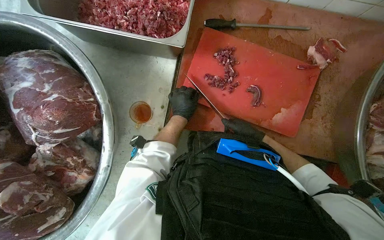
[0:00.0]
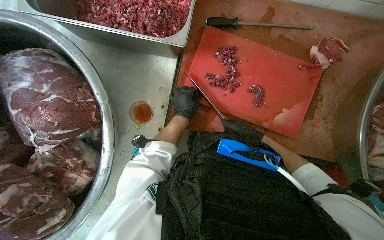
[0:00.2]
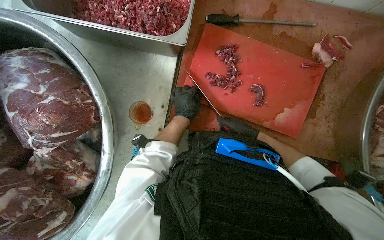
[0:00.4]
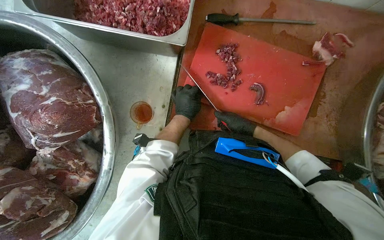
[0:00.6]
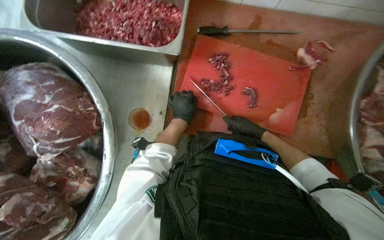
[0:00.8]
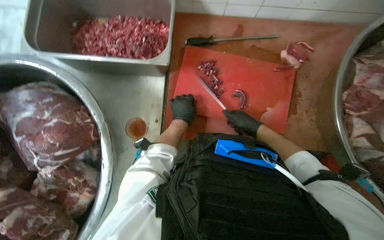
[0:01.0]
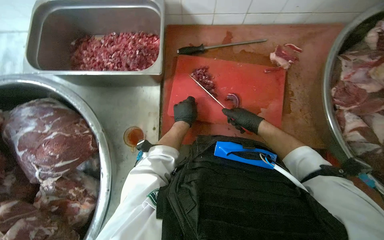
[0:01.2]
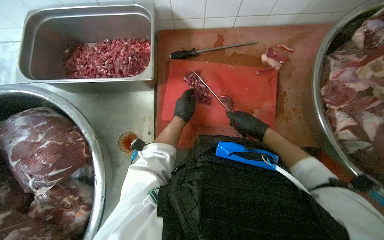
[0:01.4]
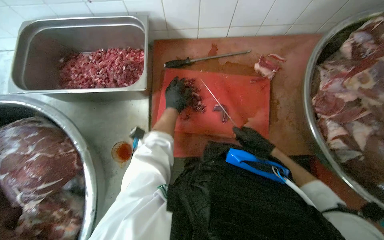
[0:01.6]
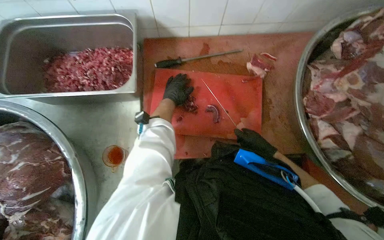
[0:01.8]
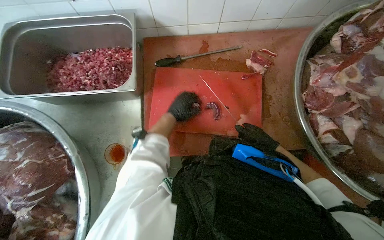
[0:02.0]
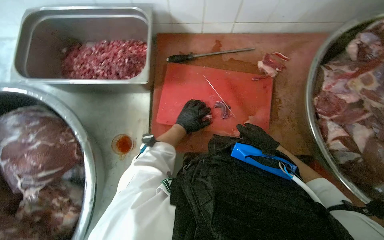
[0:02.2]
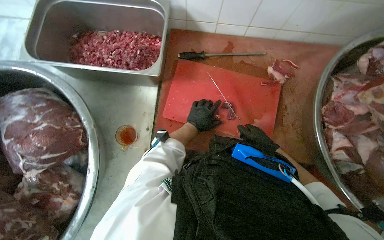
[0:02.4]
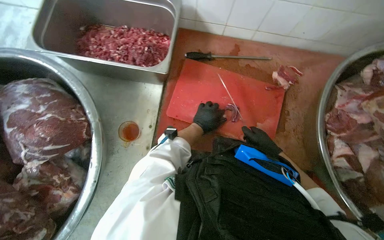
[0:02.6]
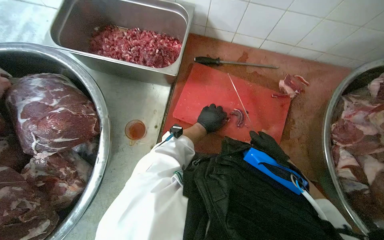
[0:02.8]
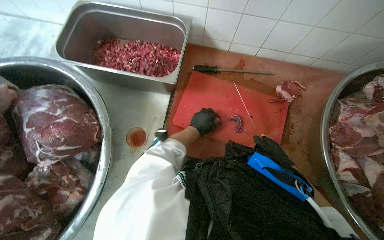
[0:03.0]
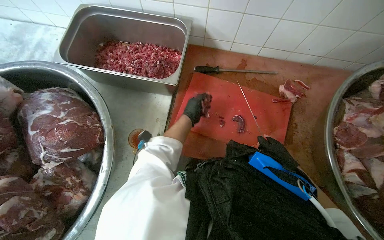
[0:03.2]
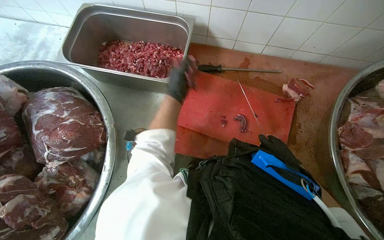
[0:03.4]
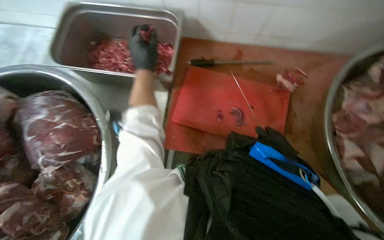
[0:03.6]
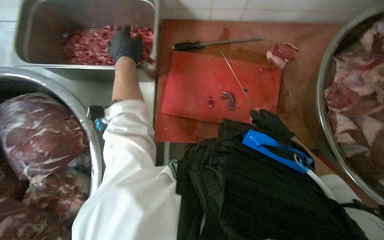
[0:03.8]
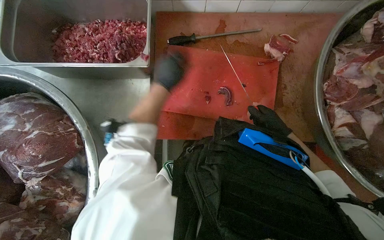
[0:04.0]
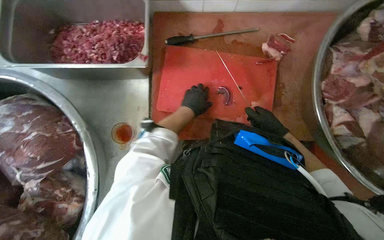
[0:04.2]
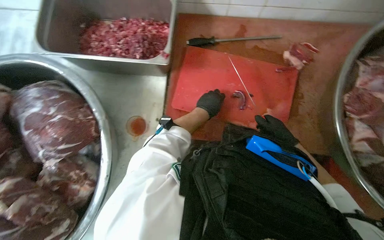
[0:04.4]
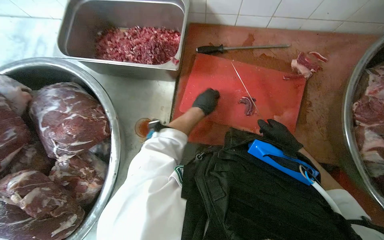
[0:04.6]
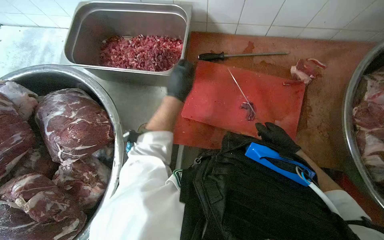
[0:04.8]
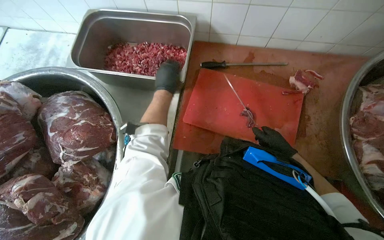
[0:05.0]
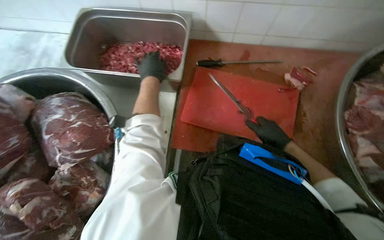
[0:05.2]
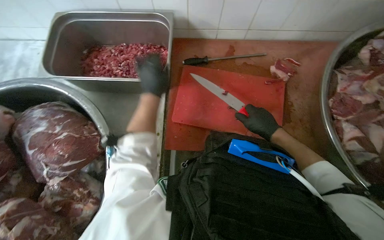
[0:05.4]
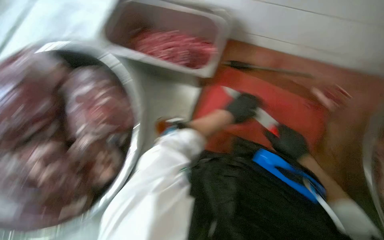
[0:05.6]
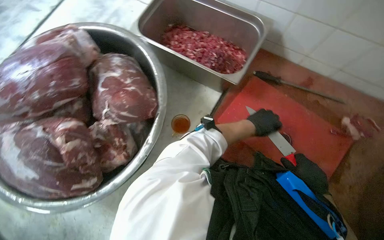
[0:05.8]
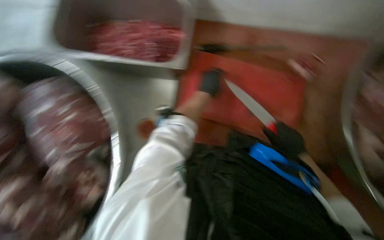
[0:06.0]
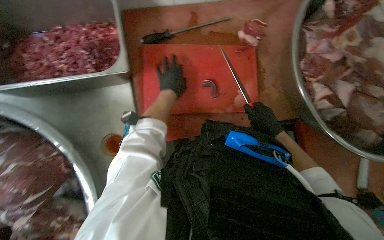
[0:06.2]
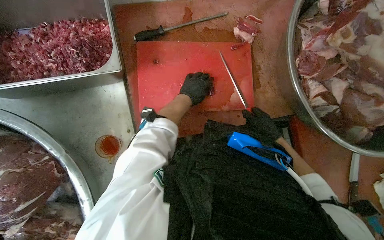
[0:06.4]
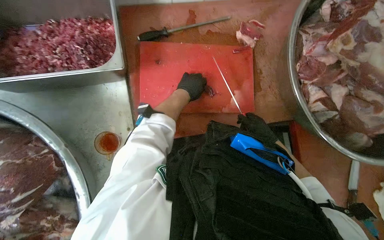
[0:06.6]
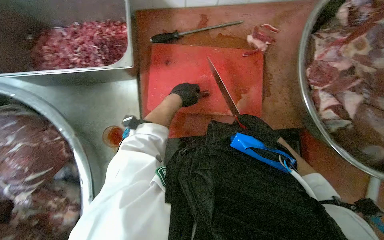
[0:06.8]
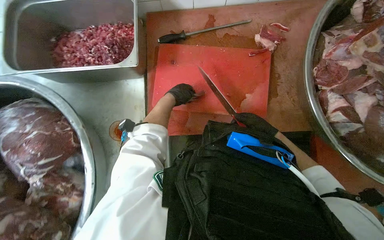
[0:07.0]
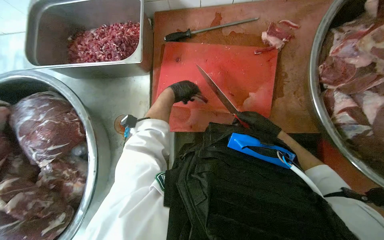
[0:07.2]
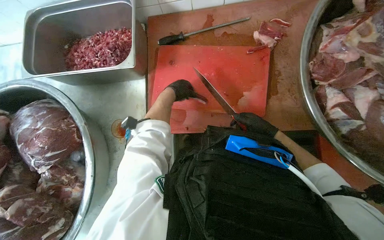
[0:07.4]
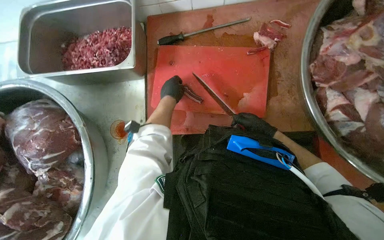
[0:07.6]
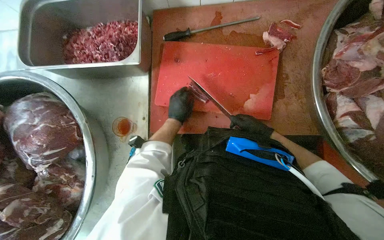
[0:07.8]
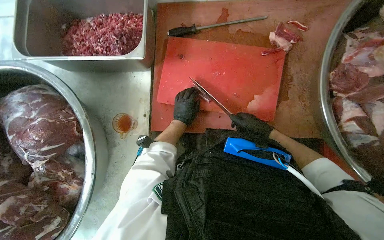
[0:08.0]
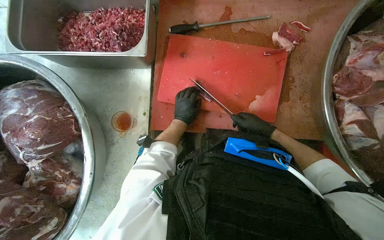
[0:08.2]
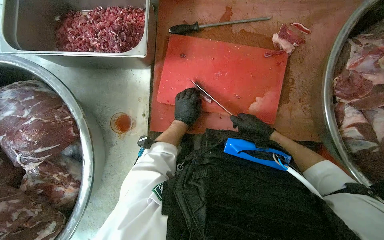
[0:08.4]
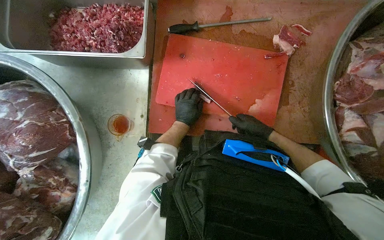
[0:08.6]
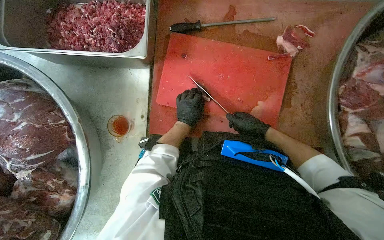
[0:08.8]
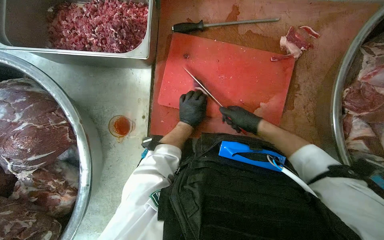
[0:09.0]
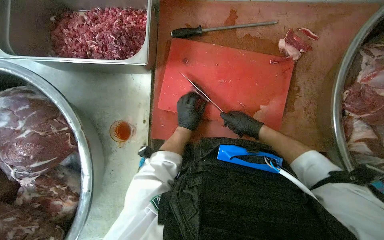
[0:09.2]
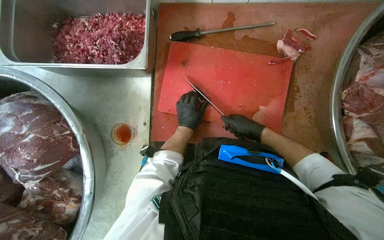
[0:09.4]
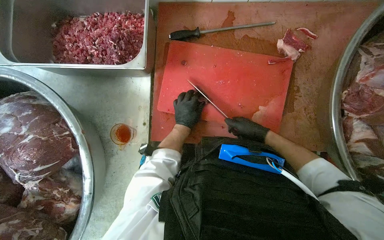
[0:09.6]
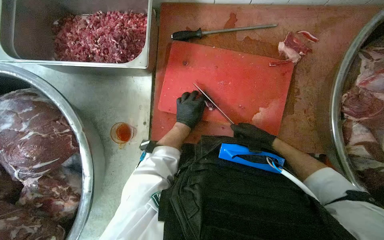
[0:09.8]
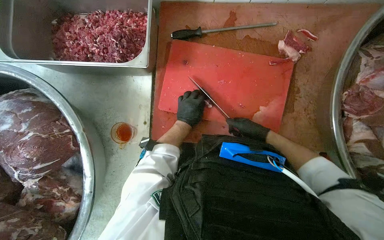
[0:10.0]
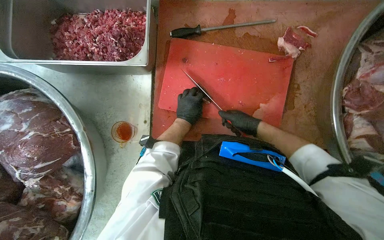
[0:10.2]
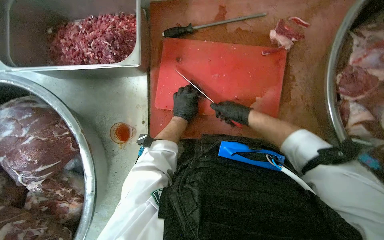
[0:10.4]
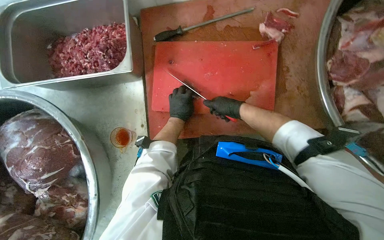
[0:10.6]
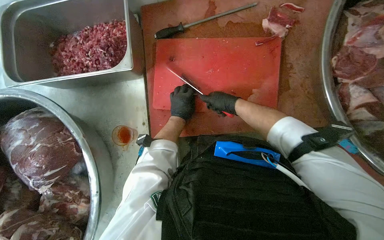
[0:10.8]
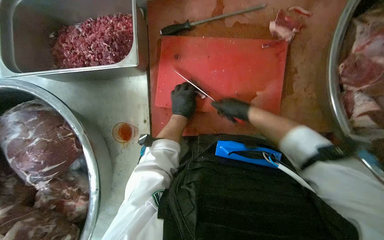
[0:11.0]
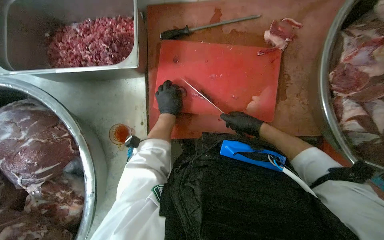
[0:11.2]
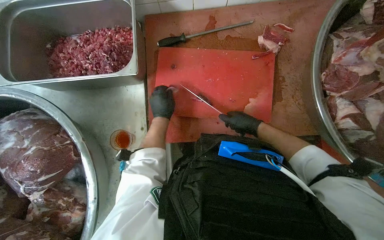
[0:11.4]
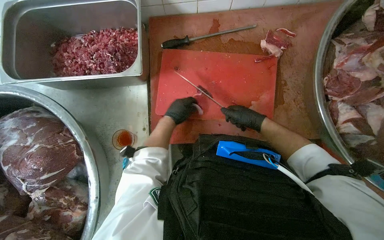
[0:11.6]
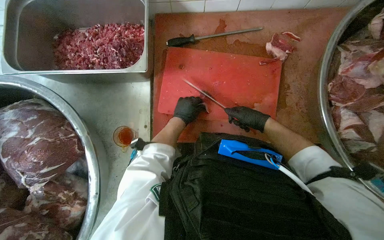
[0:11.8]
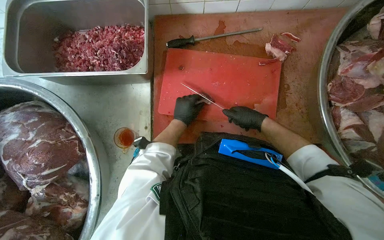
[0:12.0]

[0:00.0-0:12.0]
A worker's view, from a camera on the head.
Job: preparing food.
The whole recording: Cutting meat on board. The worker cuts large pieces of meat into smaller portions on a red cutting board.
0:01.6 to 0:03.0: The left hand is displaced down the picture by about 10 cm.
0:03.0 to 0:04.4: The left hand moves some 20 cm up the picture and comes back.
0:04.4 to 0:06.0: The head turns to the right by about 35 degrees.
0:06.0 to 0:07.6: The right hand travels farther from the camera by some 10 cm.
0:07.6 to 0:09.0: The right hand moves to the left, roughly 10 cm, while the left hand moves down the picture, approximately 10 cm.
0:09.0 to 0:10.4: The hands stay close to where they were, moving slightly.
0:10.4 to 0:12.0: The hands are busy where they are.

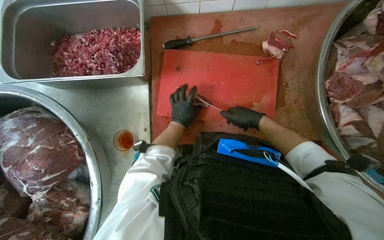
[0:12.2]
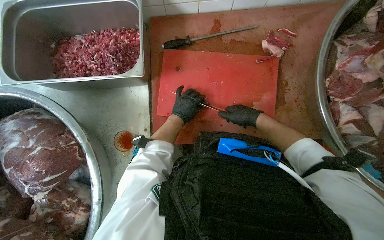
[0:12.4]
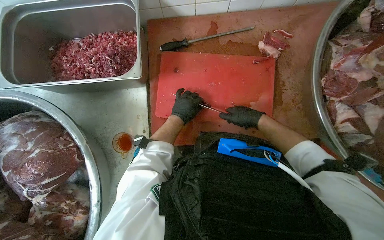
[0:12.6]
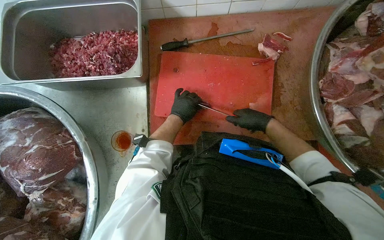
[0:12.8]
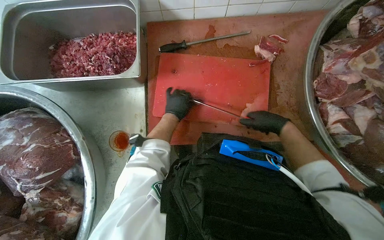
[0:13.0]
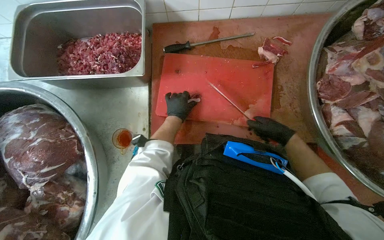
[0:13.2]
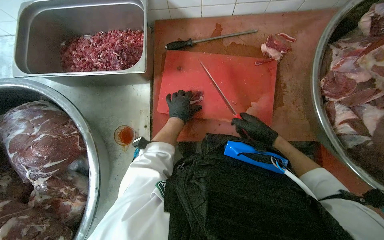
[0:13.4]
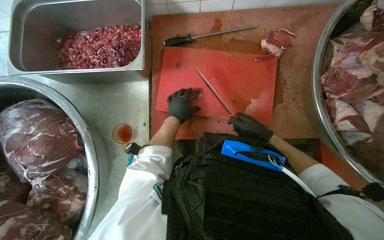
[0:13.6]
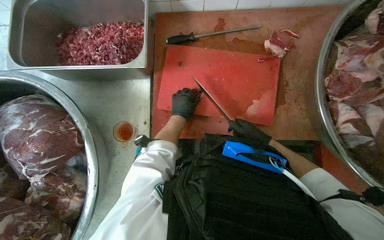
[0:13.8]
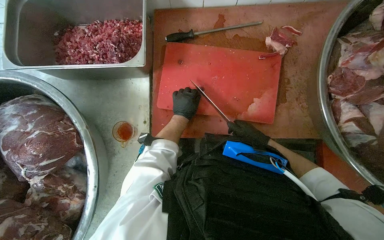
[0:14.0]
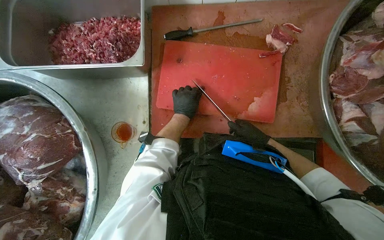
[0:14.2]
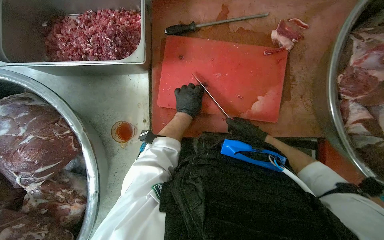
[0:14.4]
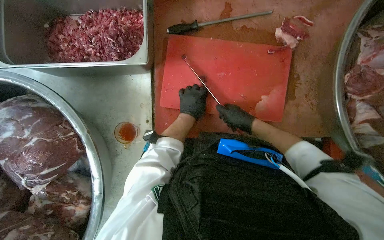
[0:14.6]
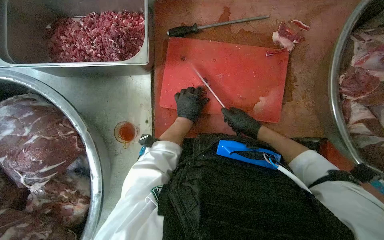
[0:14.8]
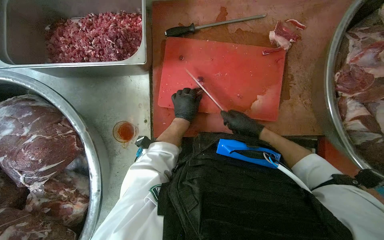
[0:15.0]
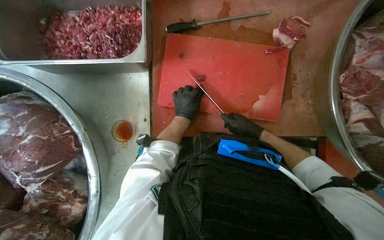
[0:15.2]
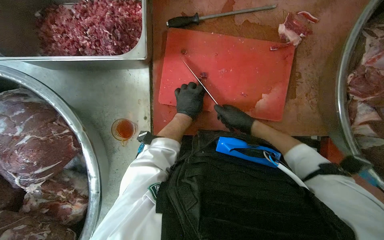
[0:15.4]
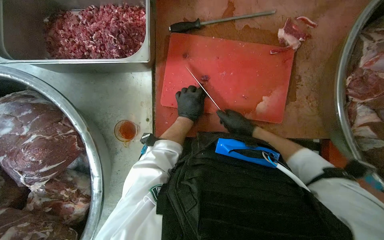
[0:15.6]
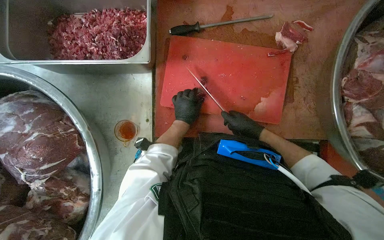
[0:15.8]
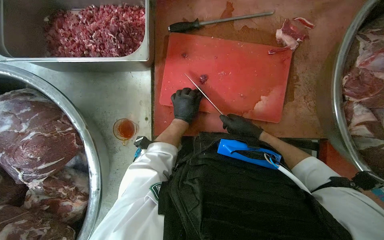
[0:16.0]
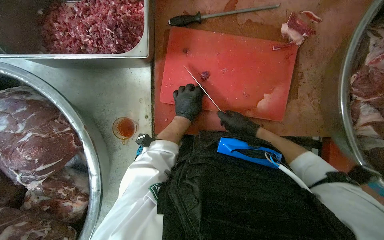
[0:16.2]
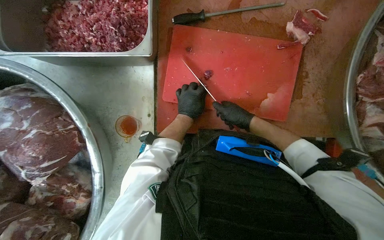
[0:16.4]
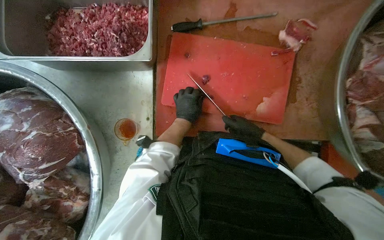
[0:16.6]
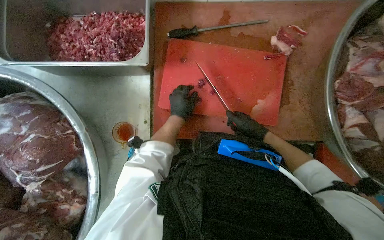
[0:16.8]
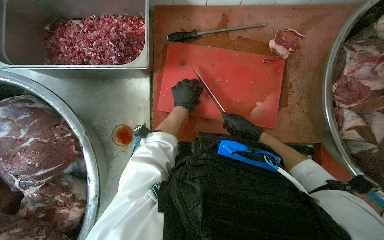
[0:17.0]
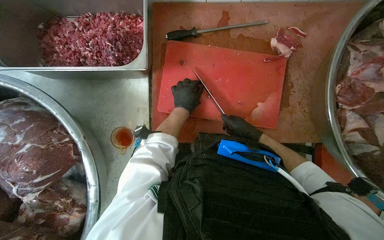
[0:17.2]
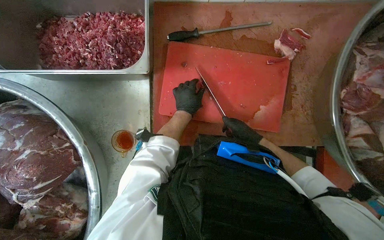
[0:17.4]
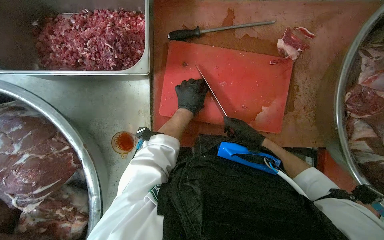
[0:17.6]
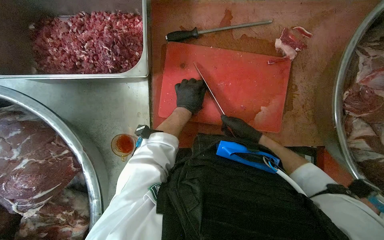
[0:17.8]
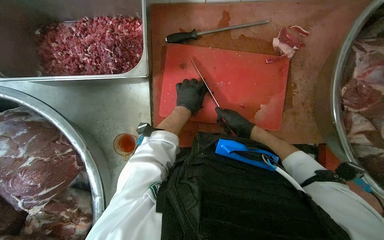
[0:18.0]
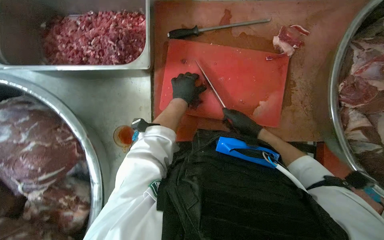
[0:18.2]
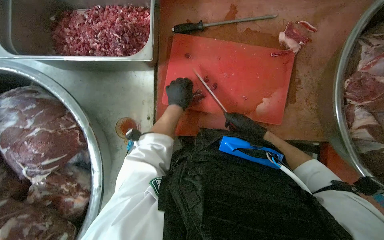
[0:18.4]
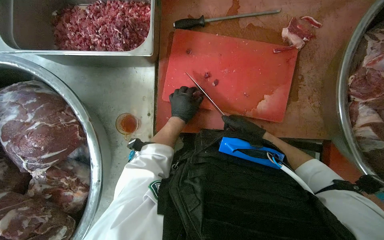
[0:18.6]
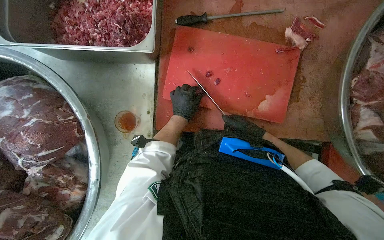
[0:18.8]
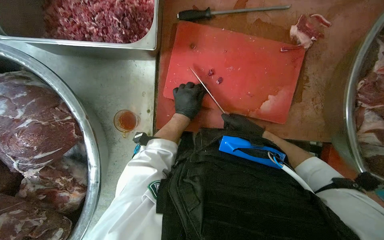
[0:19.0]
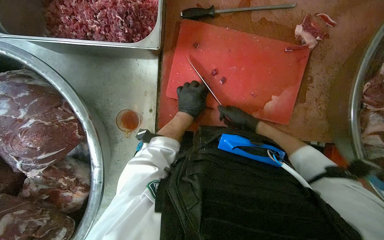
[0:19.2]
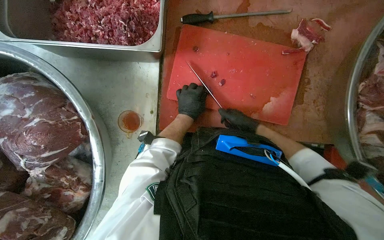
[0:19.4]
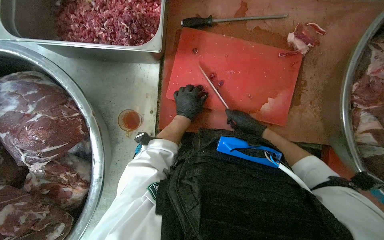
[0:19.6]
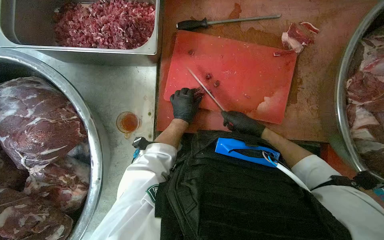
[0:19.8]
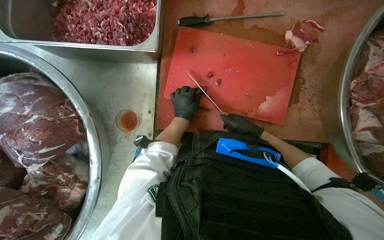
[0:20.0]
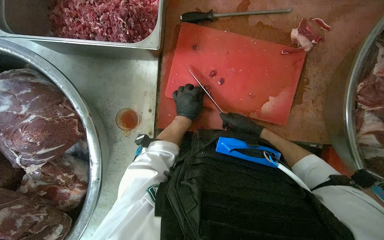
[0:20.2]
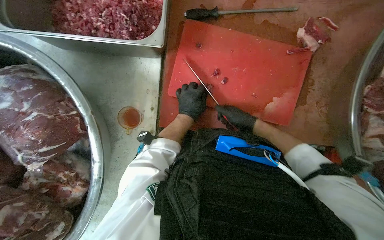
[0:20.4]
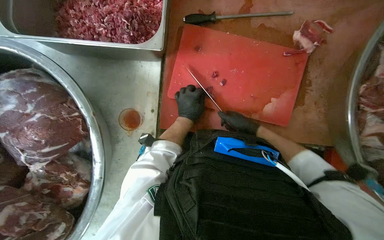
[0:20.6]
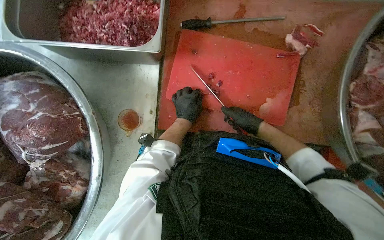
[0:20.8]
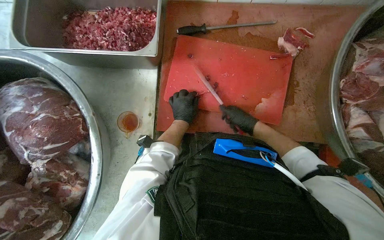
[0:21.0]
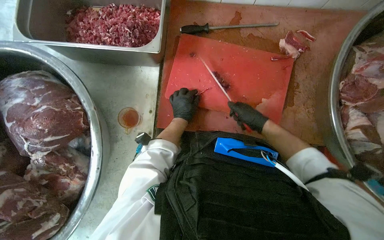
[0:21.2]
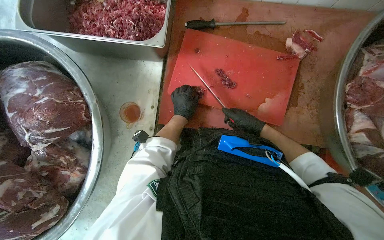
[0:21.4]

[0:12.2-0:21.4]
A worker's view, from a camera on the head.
Job: preparing food.
The whole recording: Cutting meat on board. The worker cuts large pieces of meat into smaller portions on a red cutting board.
0:12.2 to 0:13.8: The right hand shifts some 10 cm down the picture.
0:15.2 to 0:21.4: The hands are busy where they are.
